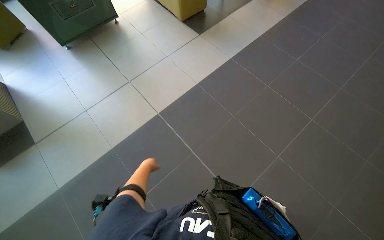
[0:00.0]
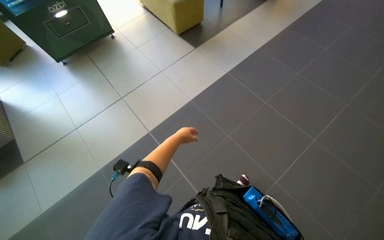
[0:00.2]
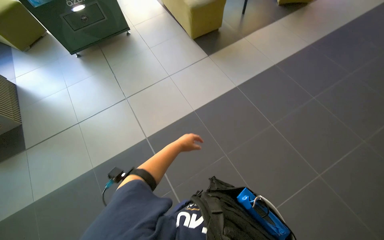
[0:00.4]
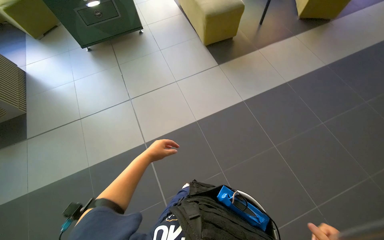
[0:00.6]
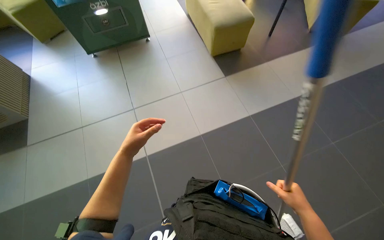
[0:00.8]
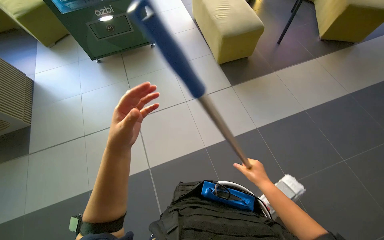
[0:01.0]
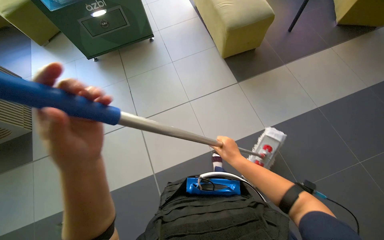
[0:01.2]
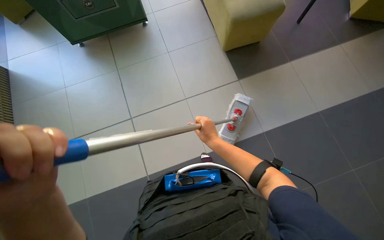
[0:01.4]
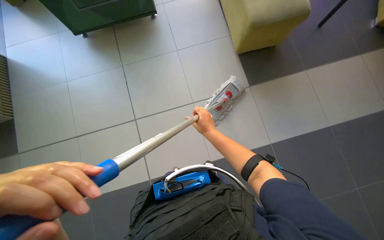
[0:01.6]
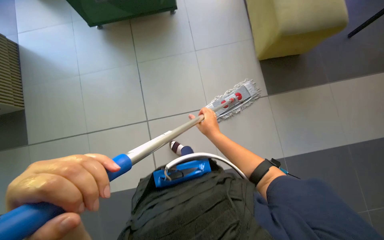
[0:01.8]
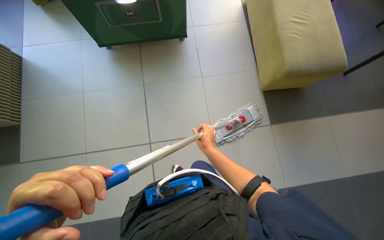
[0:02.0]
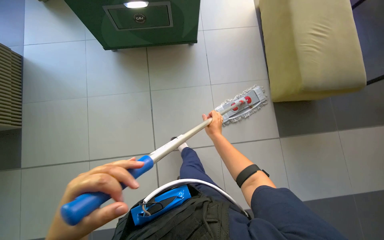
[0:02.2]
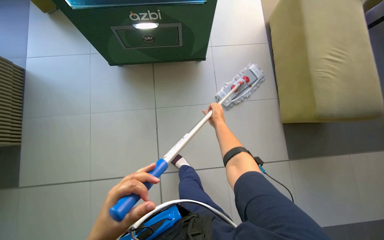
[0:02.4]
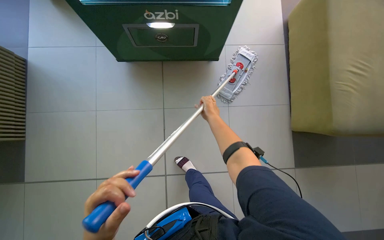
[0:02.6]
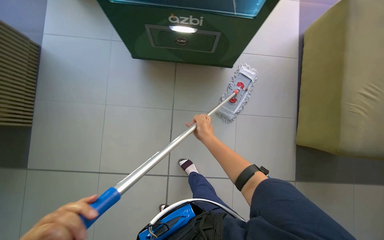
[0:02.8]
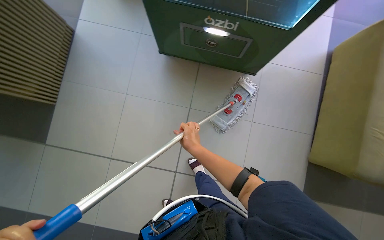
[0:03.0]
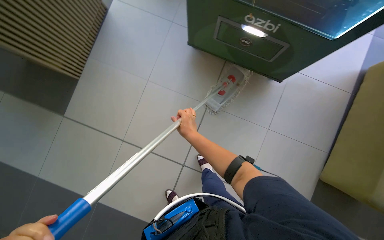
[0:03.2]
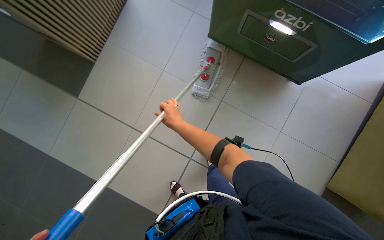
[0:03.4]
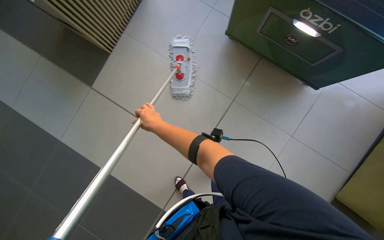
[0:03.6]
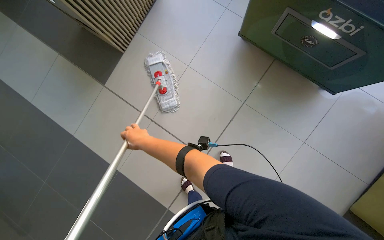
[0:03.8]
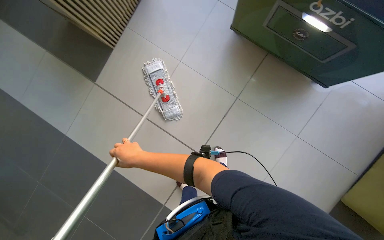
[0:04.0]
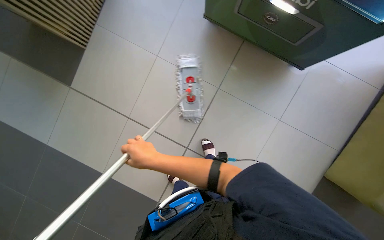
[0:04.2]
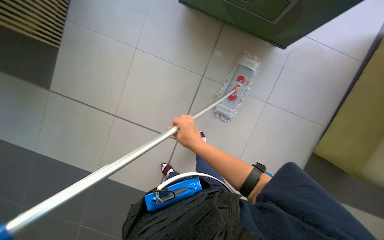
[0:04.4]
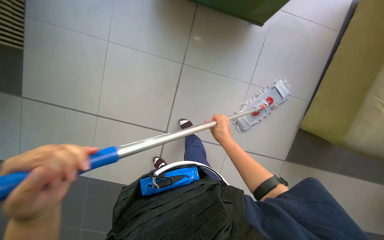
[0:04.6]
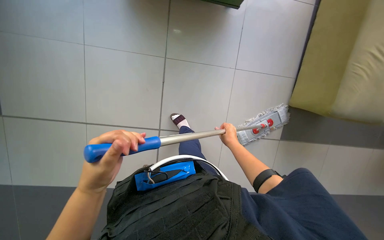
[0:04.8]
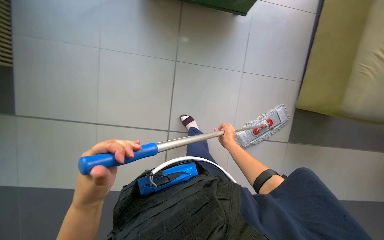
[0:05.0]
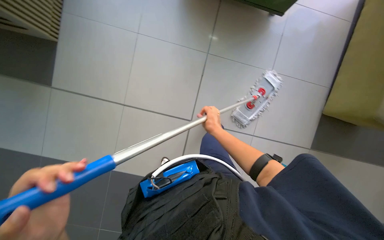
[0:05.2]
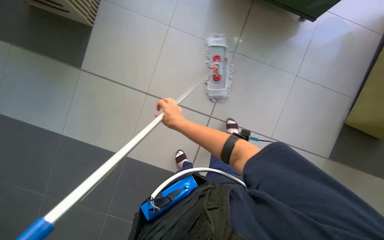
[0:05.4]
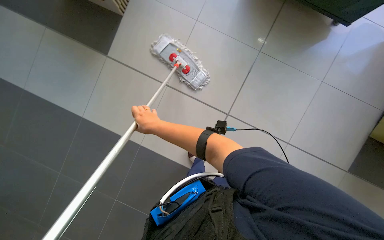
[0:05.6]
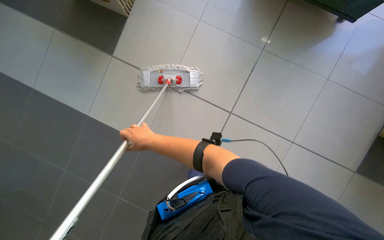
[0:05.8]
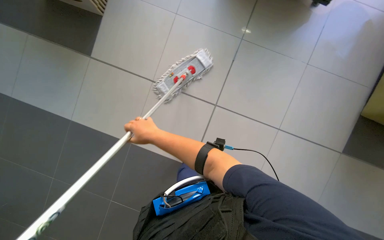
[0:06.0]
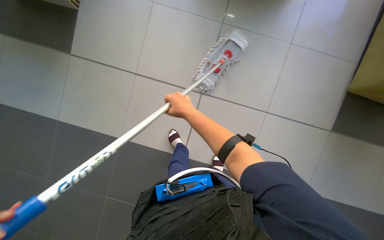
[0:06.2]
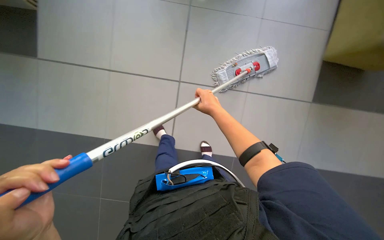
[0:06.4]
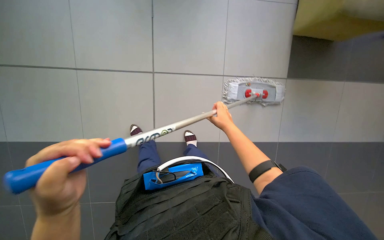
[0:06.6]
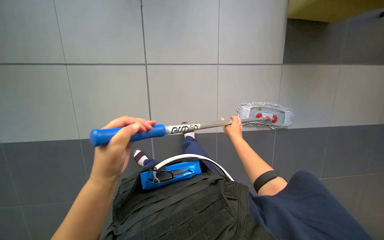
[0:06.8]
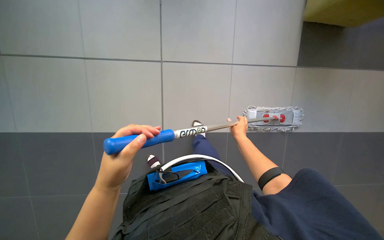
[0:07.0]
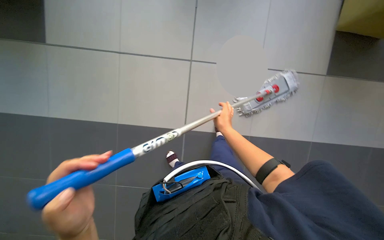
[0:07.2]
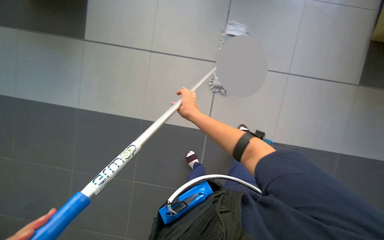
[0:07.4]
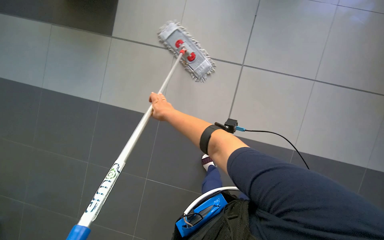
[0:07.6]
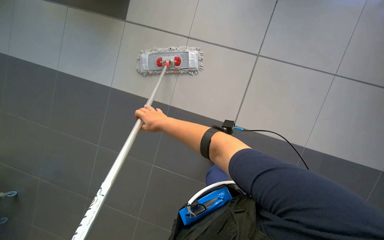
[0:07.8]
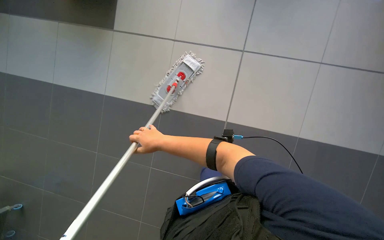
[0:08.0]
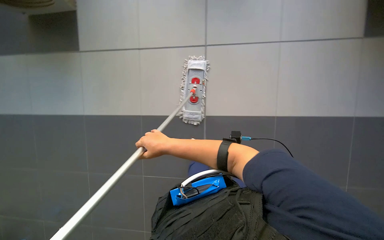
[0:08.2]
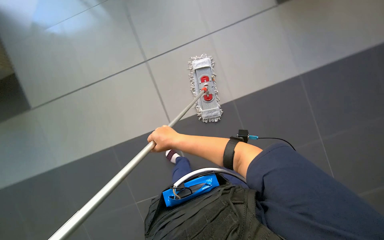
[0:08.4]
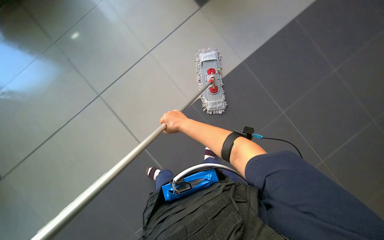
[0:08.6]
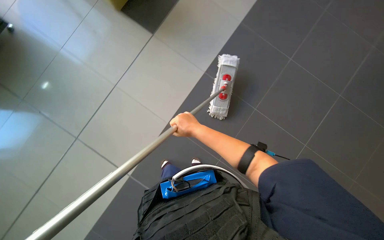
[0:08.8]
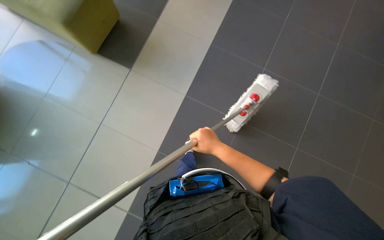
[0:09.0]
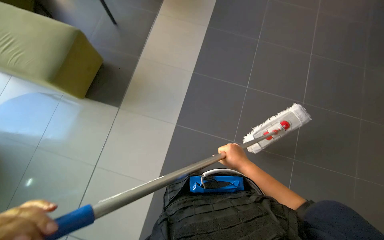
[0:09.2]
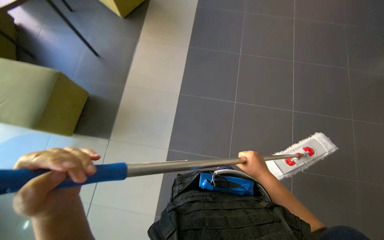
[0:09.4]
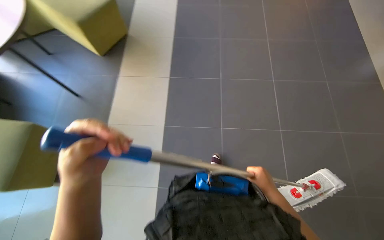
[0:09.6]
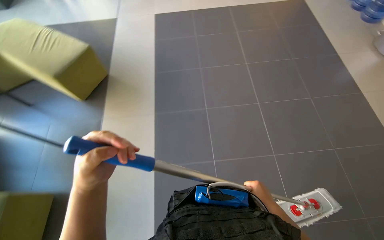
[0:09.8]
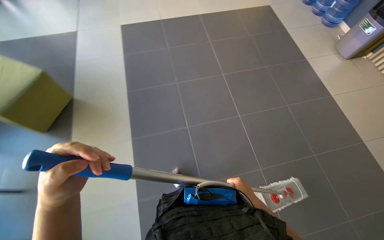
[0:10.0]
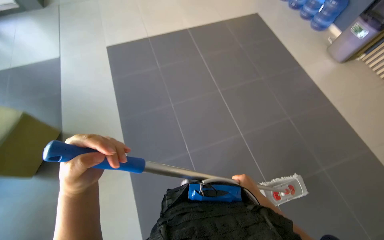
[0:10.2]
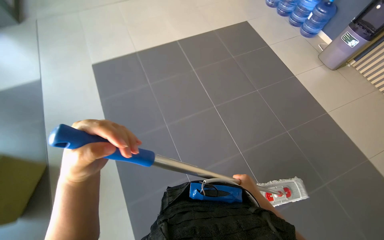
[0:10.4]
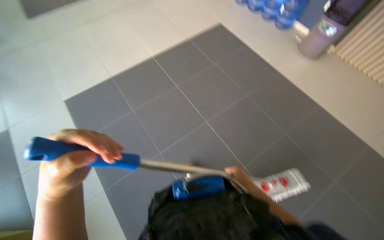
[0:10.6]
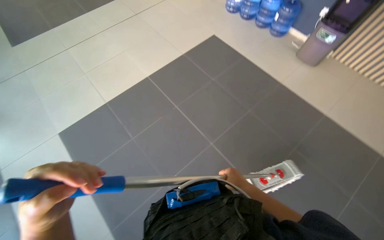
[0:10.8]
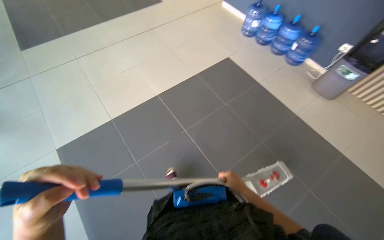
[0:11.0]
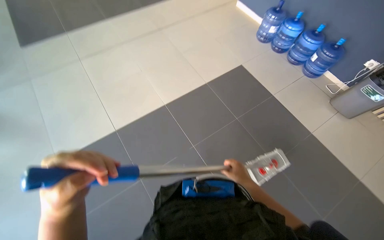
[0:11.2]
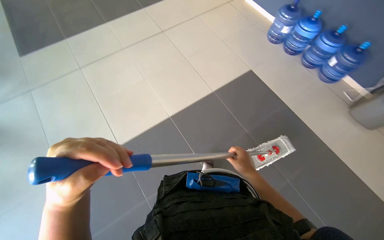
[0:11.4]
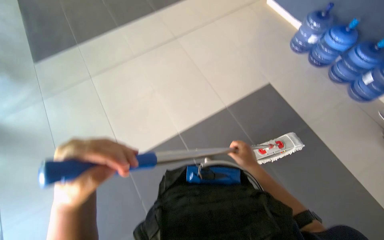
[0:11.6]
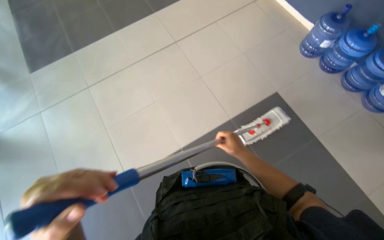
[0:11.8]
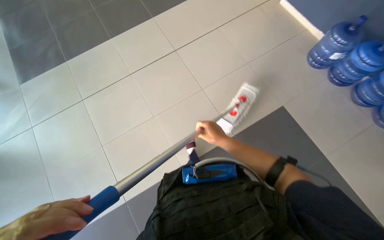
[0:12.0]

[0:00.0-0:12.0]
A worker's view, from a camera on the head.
Job: mopping floor.
The whole recording: Mopping tiled floor. The worker prepares the mop, mops the tiled floor, and then cleans and reassembles the mop.
1.6 to 3.0 s: The camera travels some 50 cm.
3.0 to 4.4 s: The right hand goes to the left and returns, approximately 40 cm each way.
6.0 to 7.6 s: The view swings approximately 15 degrees to the left. The wearer looks some 15 degrees further upward. The right hand heads up the picture, covering some 35 cm, and reaches some 10 cm to the right, then returns.
7.6 to 9.0 s: The view pans to the left by roughly 25 degrees.
9.0 to 10.4 s: The camera pitches upward, by roughly 20 degrees.

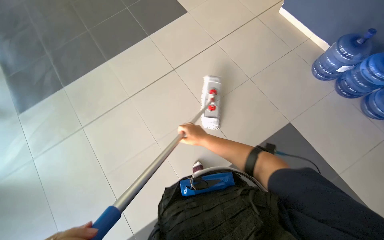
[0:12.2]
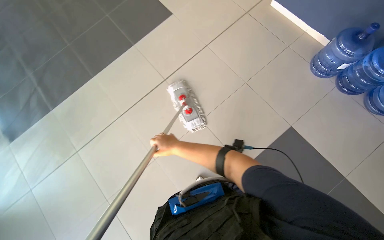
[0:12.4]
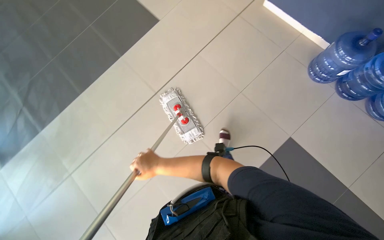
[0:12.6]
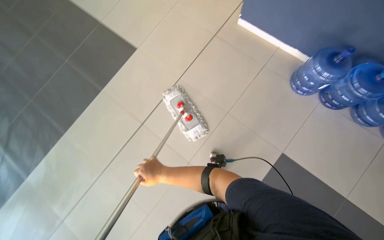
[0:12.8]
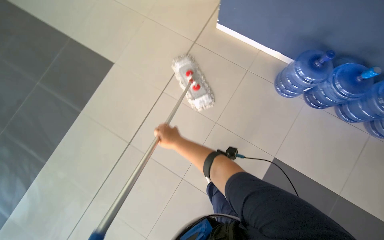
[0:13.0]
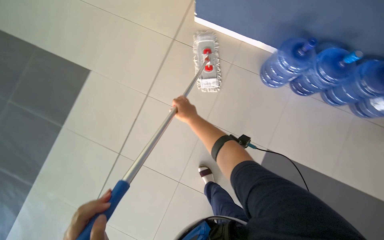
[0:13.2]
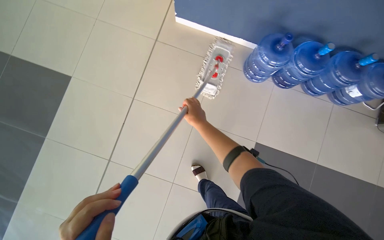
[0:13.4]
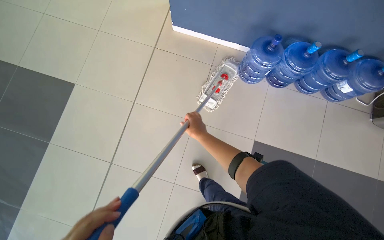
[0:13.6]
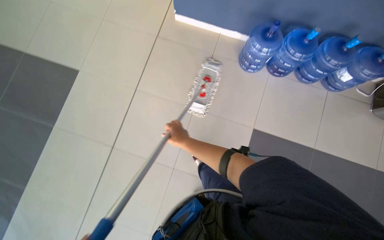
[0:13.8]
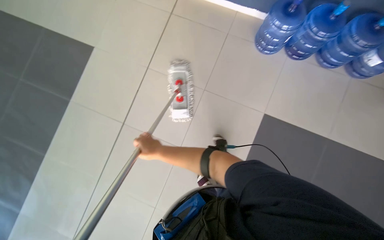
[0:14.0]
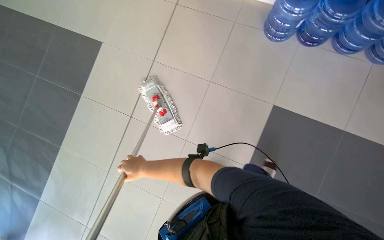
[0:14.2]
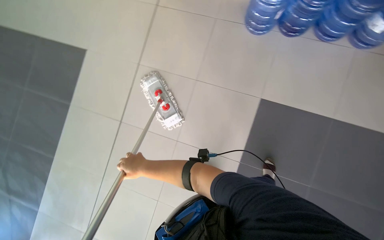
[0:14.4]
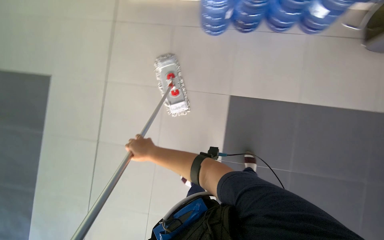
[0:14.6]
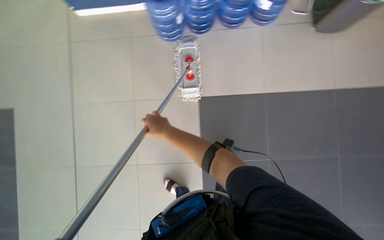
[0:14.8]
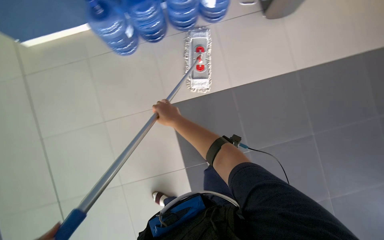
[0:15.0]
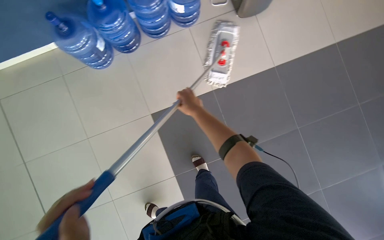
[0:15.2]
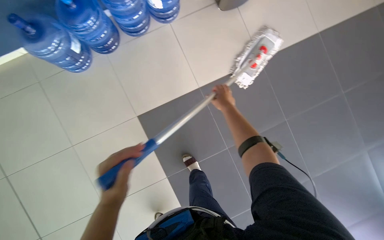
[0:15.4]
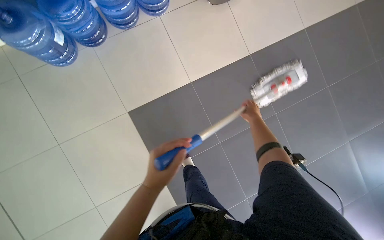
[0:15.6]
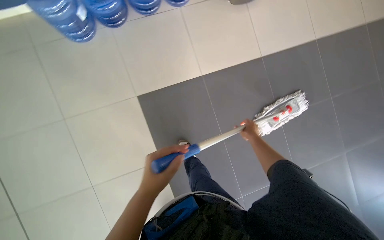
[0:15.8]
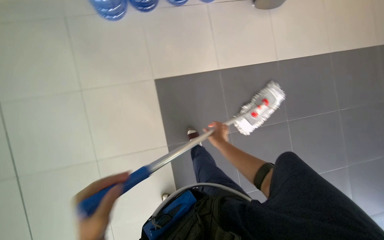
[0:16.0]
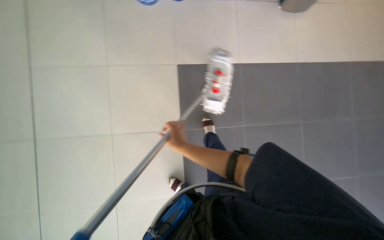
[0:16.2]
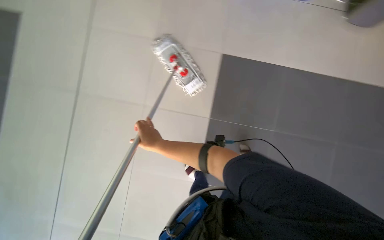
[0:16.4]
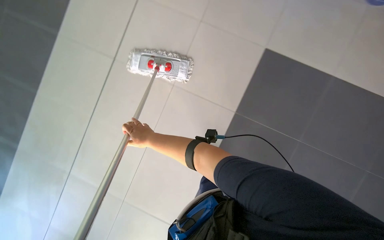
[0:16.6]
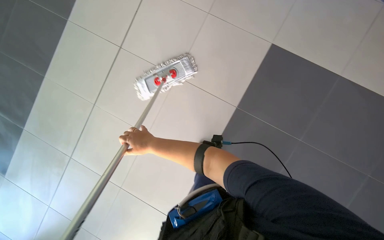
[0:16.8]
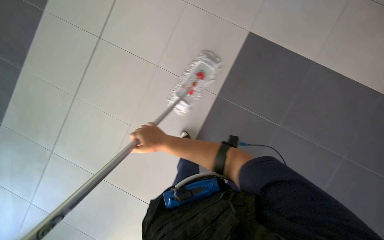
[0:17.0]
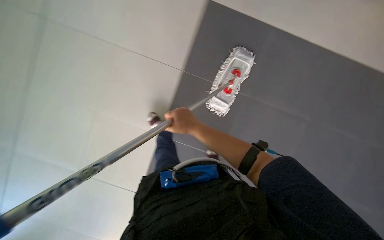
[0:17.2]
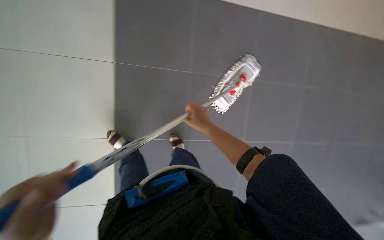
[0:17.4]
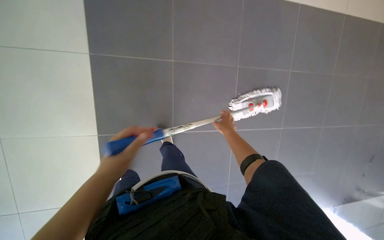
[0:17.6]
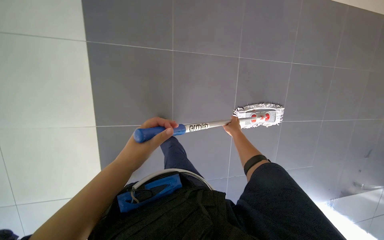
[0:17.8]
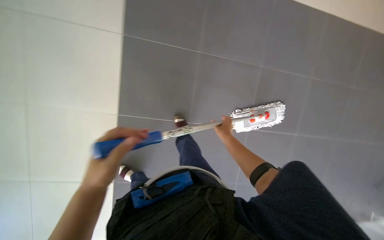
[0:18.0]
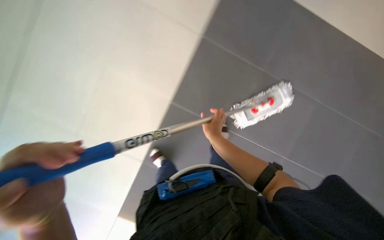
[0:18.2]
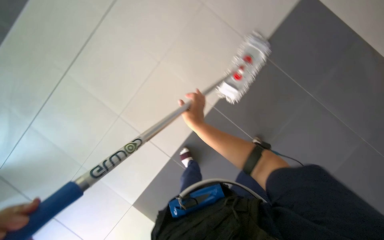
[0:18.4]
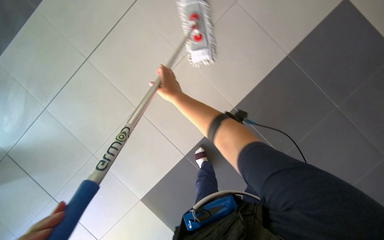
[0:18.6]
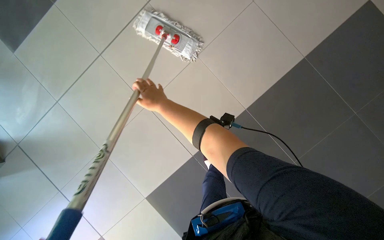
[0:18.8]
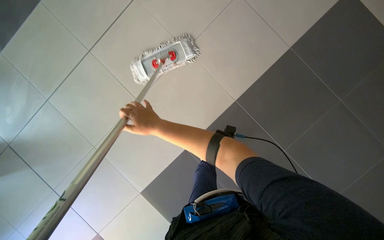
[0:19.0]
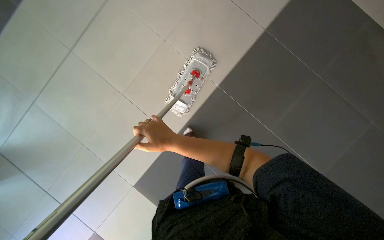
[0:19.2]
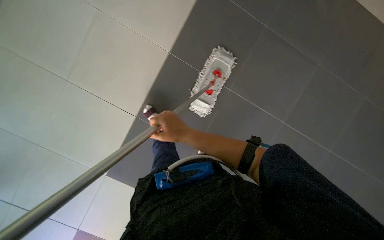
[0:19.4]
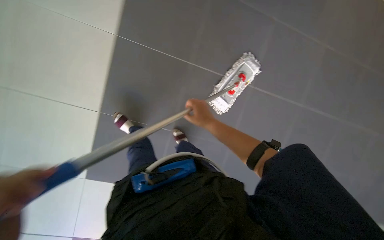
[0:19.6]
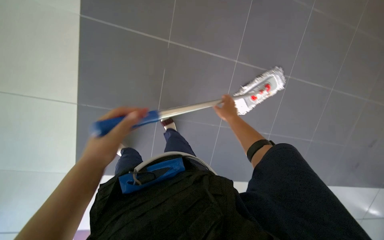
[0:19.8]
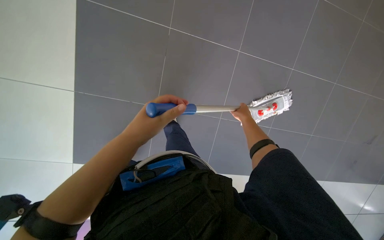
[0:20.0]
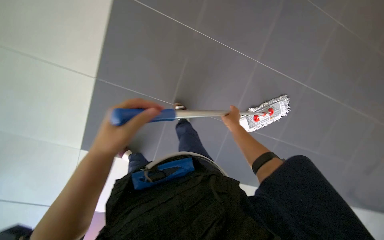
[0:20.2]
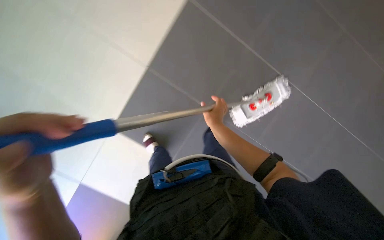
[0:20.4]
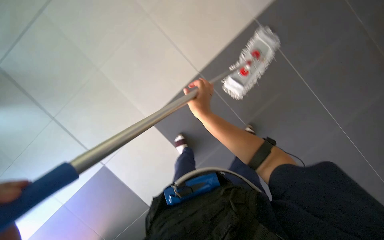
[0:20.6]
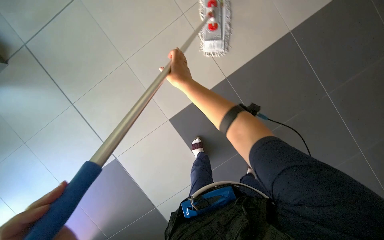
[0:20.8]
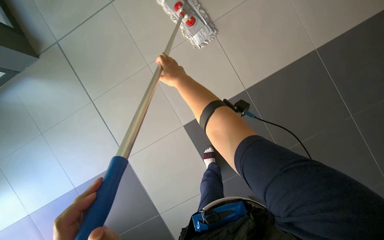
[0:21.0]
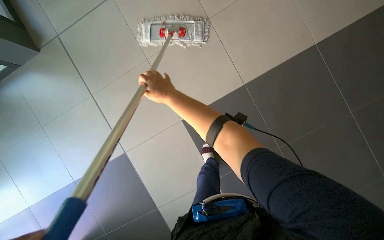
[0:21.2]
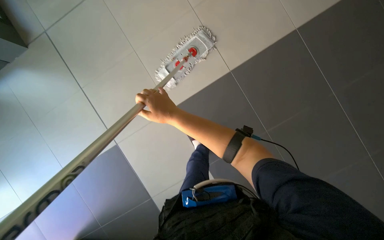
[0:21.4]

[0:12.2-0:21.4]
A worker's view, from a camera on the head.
Job: mopping floor.
The whole recording: Mopping tiled floor. The worker prepares the mop, mops the tiled floor, and then cleans and reassembles the mop.
12.2 to 13.8 s: The camera travels roughly 70 cm. Everything in view rotates some 35 degrees counterclockwise.
13.8 to 15.2 s: The head travels some 80 cm. Everything in view rotates about 40 degrees counterclockwise.
15.2 to 16.8 s: The right hand shifts roughly 35 cm down the picture and to the left.
16.8 to 18.4 s: The right hand shifts approximately 20 cm to the right.
